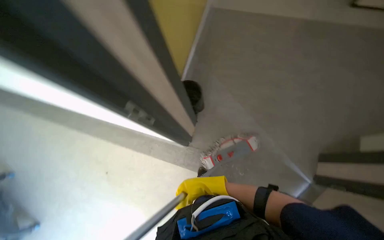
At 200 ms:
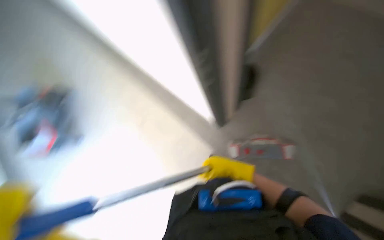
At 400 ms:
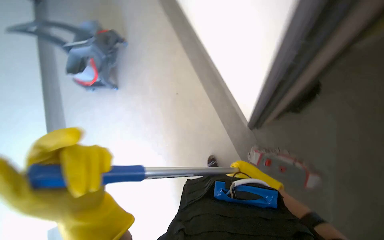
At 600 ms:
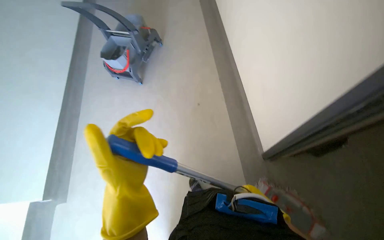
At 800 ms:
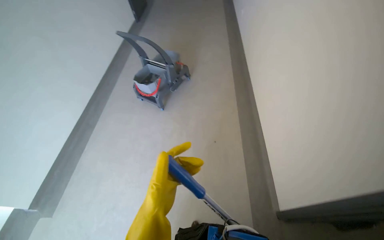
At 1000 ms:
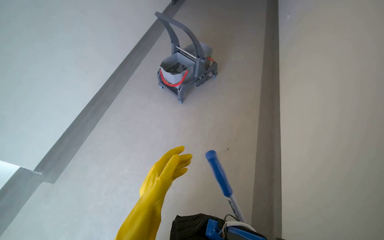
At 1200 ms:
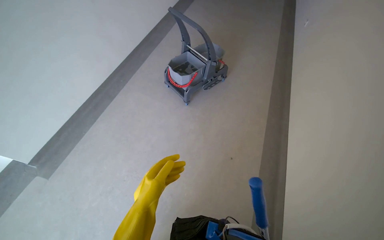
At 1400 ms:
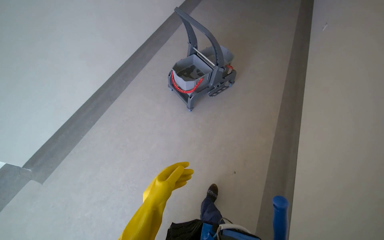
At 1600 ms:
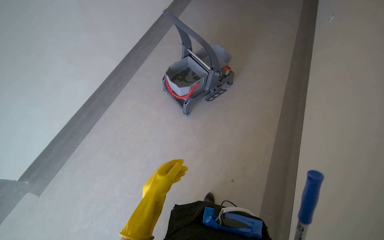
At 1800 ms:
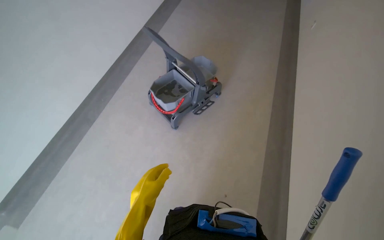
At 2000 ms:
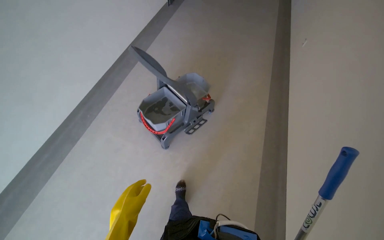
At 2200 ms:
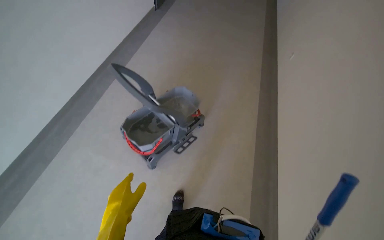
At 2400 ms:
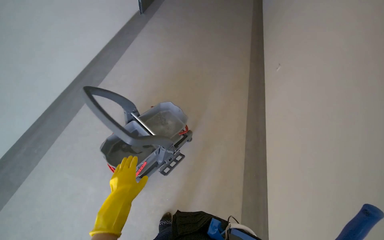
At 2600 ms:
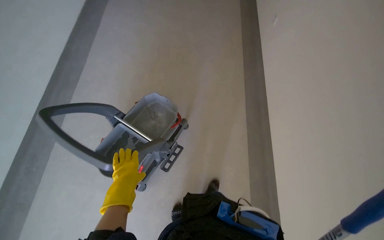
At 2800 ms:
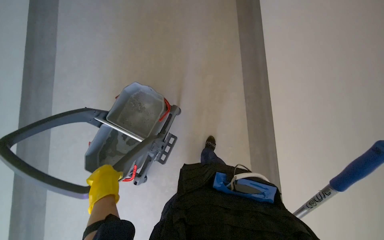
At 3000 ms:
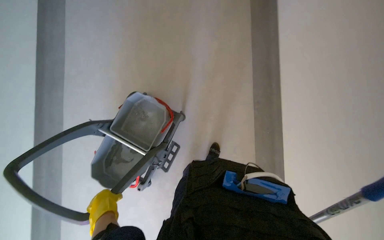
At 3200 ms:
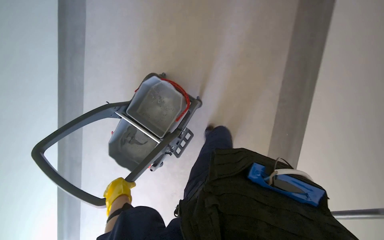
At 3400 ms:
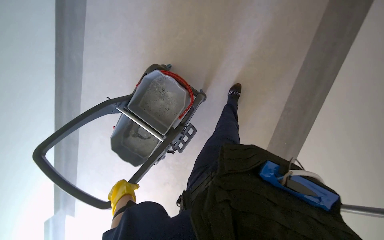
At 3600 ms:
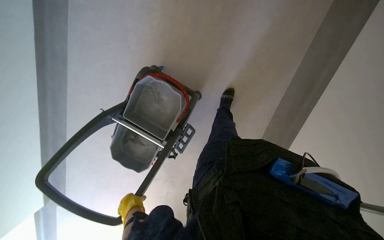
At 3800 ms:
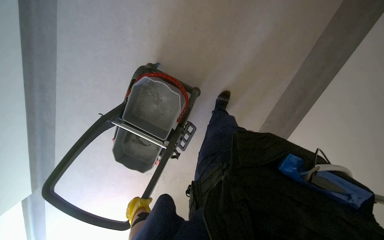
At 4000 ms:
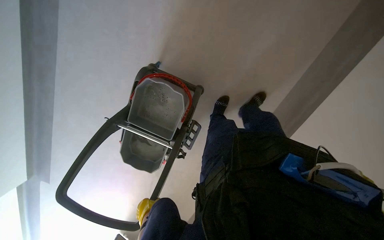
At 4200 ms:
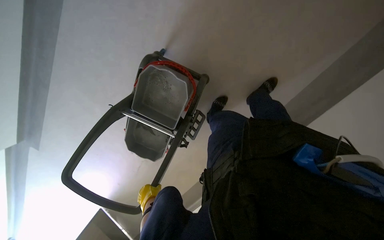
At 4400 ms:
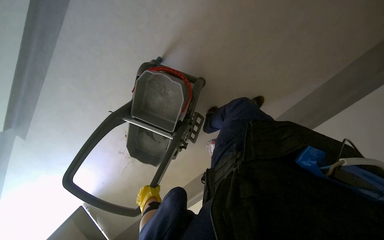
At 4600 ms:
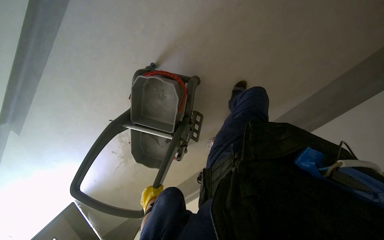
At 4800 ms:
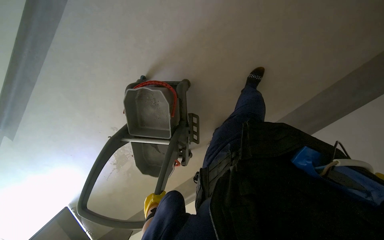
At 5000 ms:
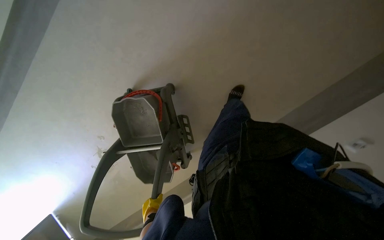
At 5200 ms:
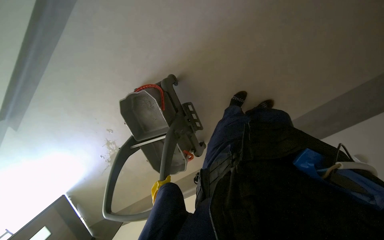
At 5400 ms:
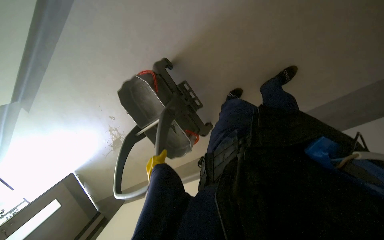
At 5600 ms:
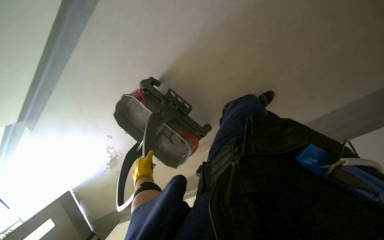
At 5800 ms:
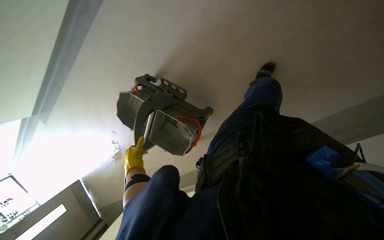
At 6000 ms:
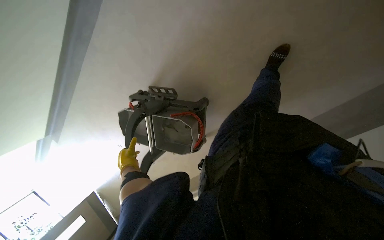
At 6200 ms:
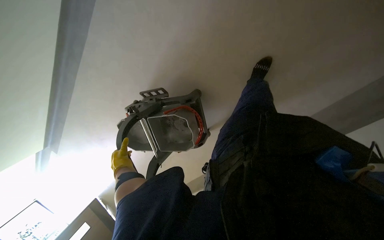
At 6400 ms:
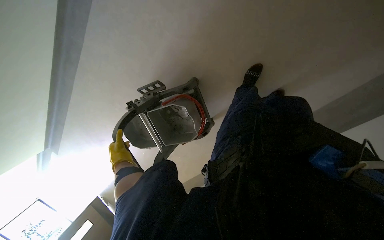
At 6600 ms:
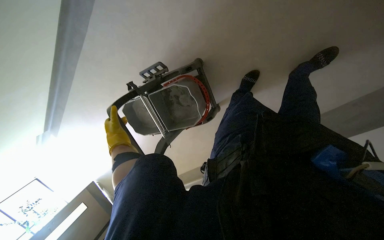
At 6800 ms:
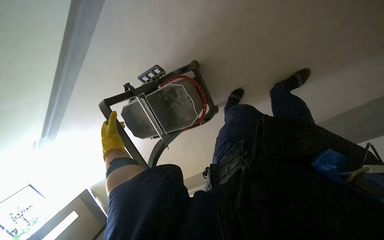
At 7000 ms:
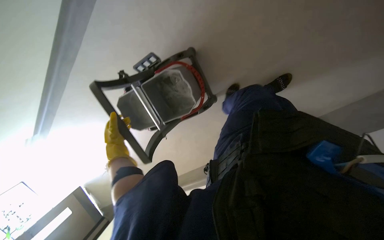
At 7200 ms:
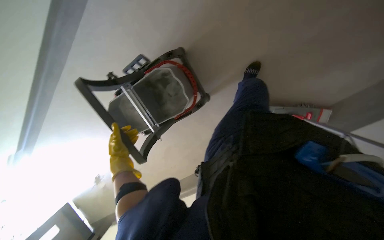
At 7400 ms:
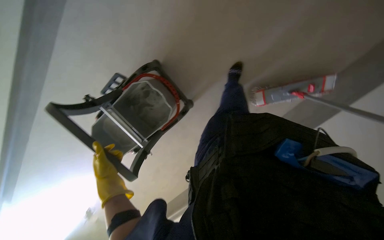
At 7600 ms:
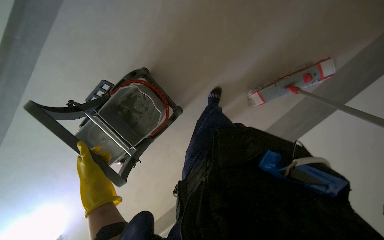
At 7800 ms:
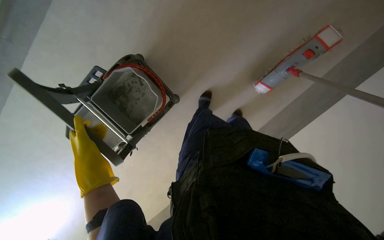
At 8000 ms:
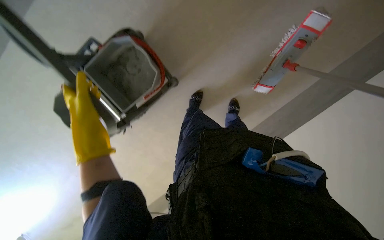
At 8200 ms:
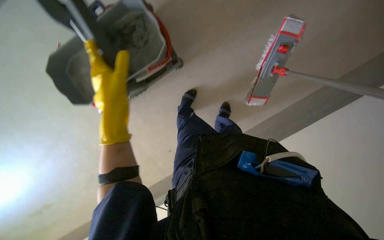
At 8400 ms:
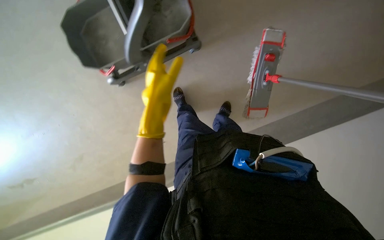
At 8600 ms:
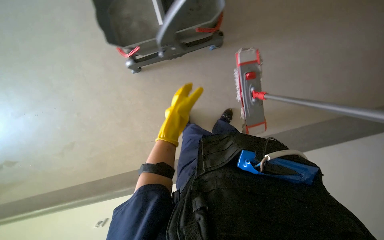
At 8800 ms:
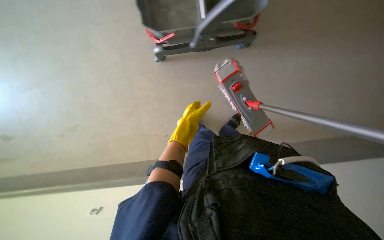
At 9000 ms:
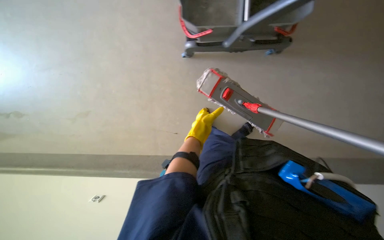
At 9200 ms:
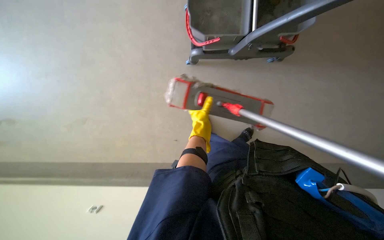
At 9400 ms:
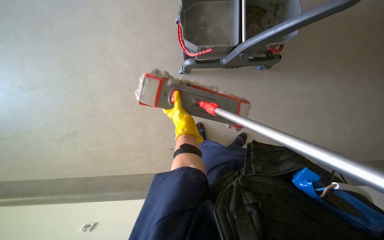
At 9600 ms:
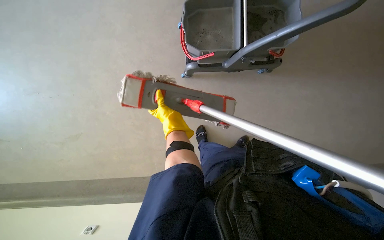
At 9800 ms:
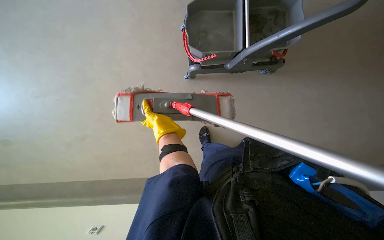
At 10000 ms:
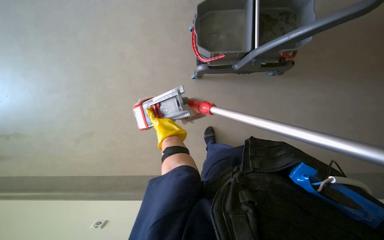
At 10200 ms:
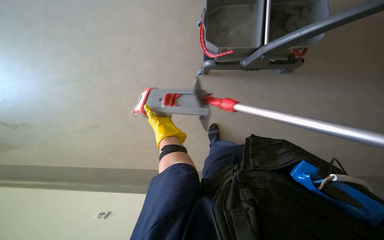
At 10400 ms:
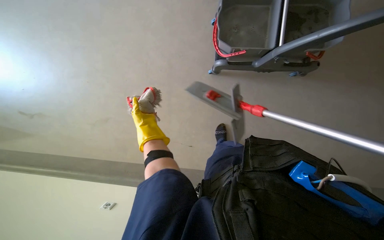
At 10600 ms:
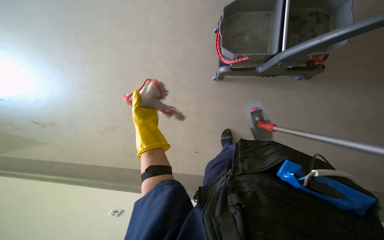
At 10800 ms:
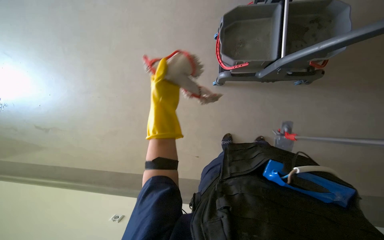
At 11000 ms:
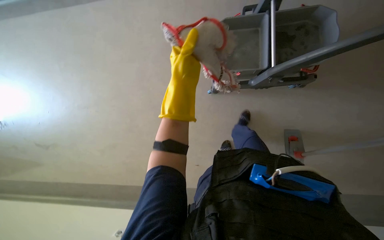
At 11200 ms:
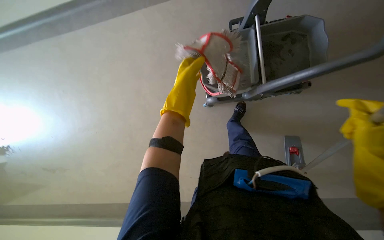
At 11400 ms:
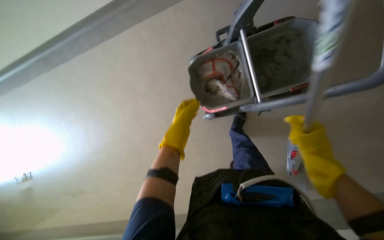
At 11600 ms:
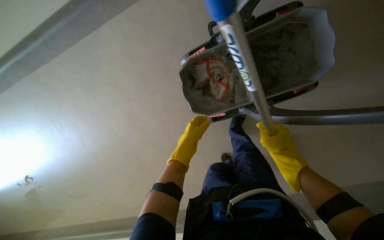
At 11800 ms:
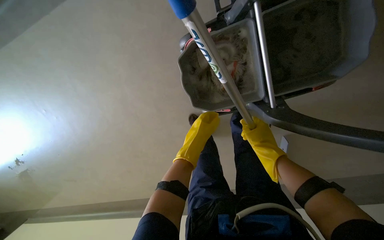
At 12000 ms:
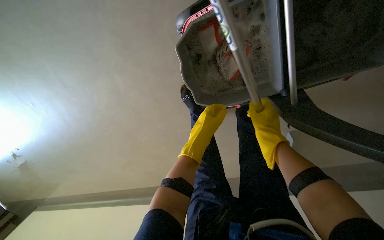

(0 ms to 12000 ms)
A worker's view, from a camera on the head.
Job: preparing cleaning supplies.
The whole recording: Cleaning and preparing mop. The worker cleans and prepares the mop using a bucket and wringer.
0 ms - 1600 ms: The wearer moves about 80 cm. The head turns to the left by approximately 95 degrees.
1600 ms - 3000 ms: The head travels approximately 1 m. The camera pitches downward, by approximately 20 degrees.
6000 ms - 7600 ms: The left hand goes approximately 15 cm nearer to the camera.
7600 ms - 9000 ms: The head travels to the left, about 40 cm.
9000 ms - 10400 ms: The left hand travels to the left by roughly 30 cm.
10400 ms - 12000 ms: The left hand goes approximately 20 cm to the right, and goes up the picture and returns, some 25 cm each way.

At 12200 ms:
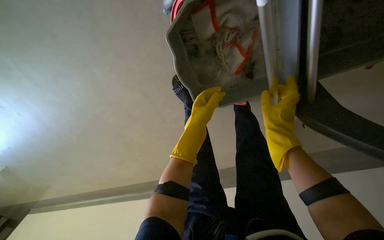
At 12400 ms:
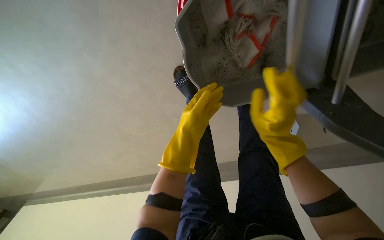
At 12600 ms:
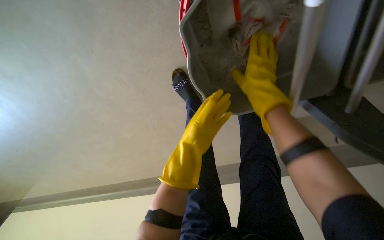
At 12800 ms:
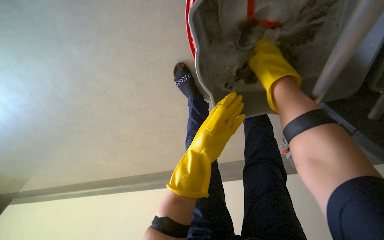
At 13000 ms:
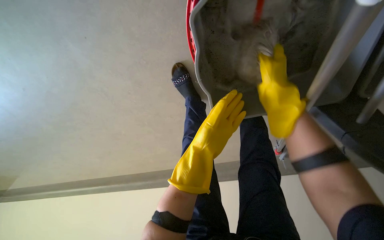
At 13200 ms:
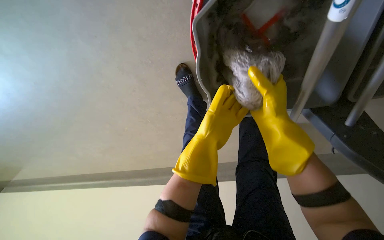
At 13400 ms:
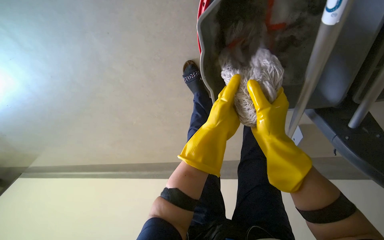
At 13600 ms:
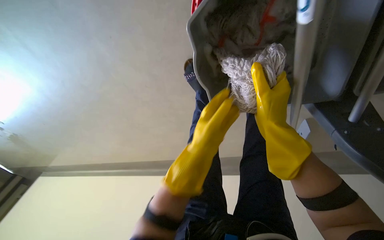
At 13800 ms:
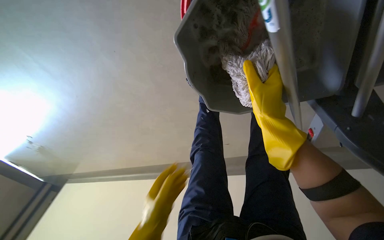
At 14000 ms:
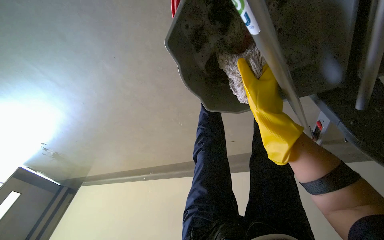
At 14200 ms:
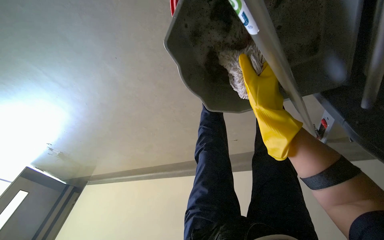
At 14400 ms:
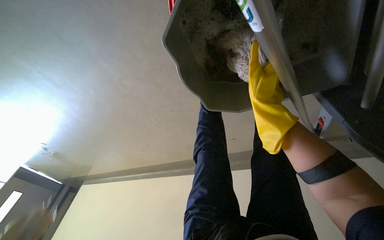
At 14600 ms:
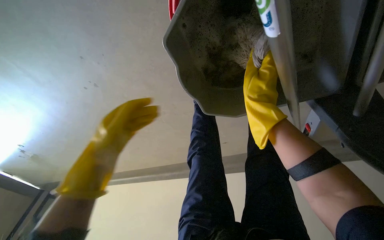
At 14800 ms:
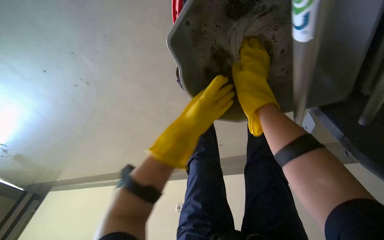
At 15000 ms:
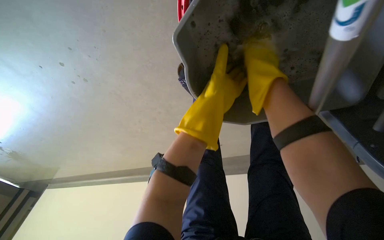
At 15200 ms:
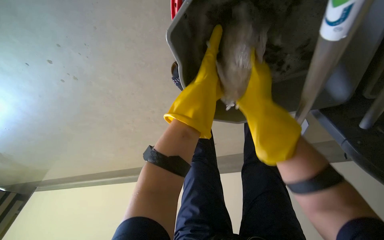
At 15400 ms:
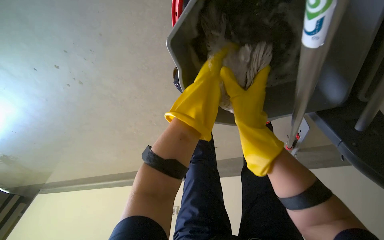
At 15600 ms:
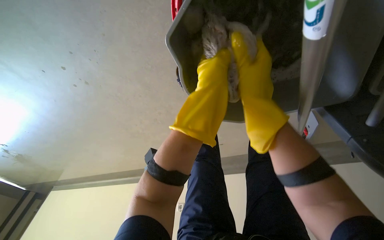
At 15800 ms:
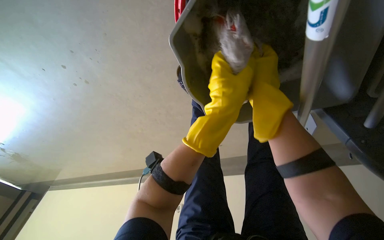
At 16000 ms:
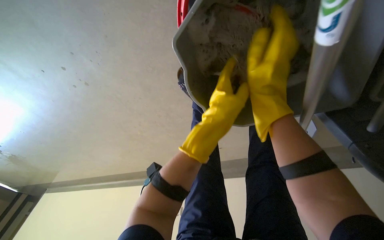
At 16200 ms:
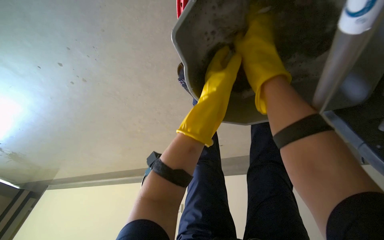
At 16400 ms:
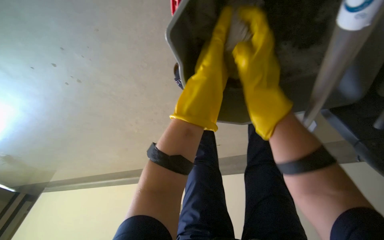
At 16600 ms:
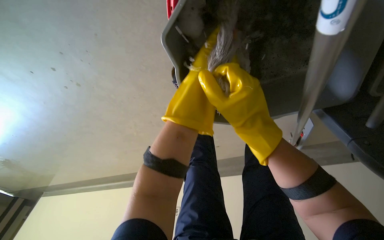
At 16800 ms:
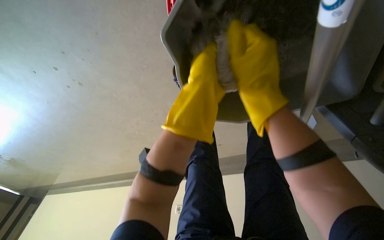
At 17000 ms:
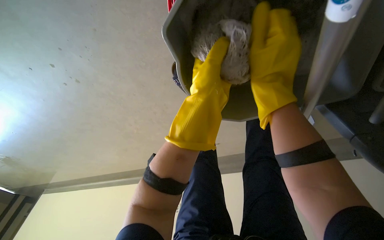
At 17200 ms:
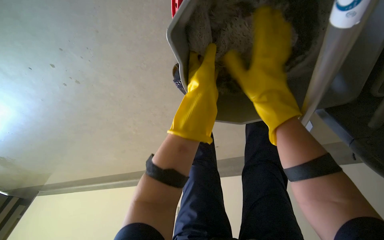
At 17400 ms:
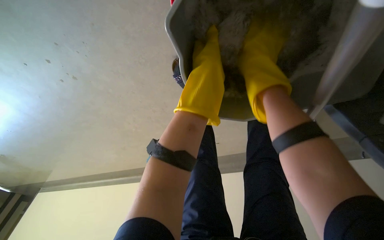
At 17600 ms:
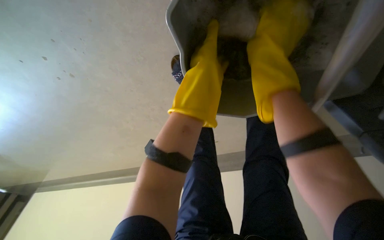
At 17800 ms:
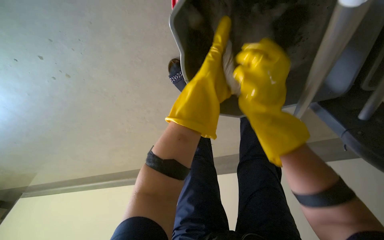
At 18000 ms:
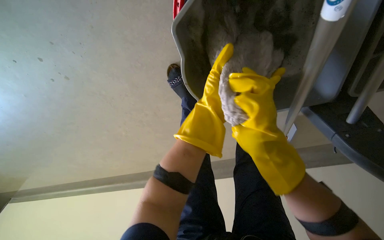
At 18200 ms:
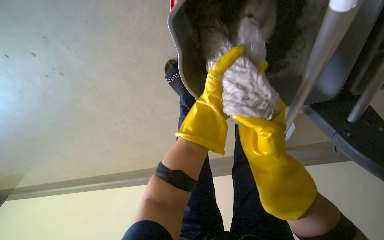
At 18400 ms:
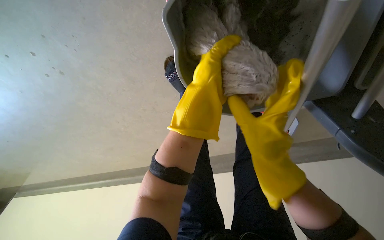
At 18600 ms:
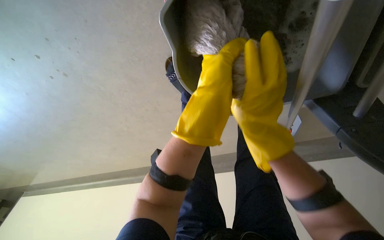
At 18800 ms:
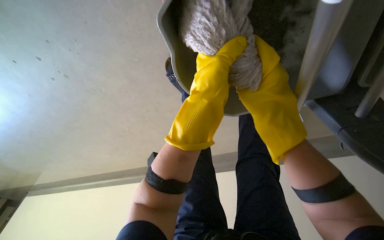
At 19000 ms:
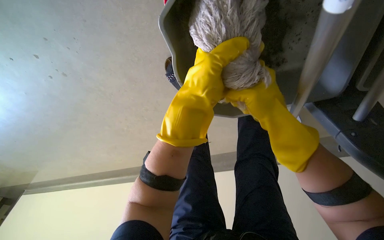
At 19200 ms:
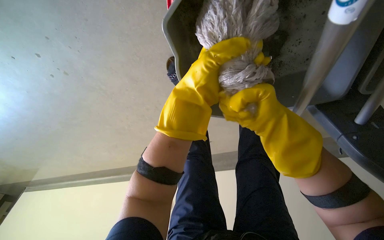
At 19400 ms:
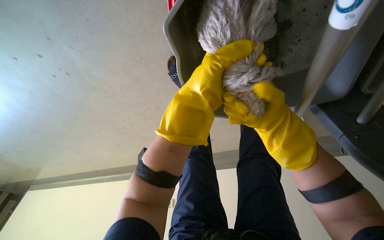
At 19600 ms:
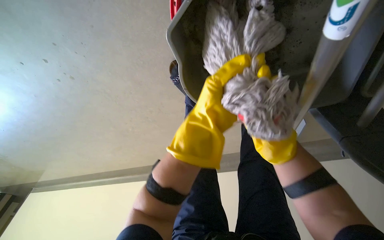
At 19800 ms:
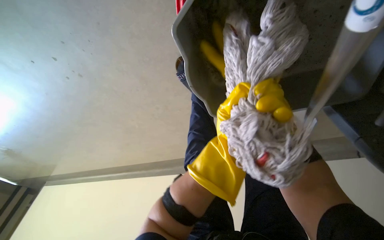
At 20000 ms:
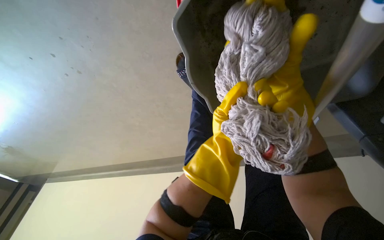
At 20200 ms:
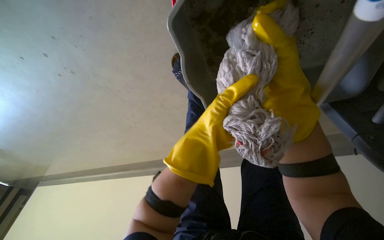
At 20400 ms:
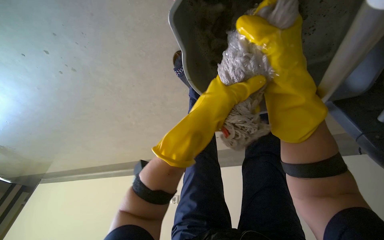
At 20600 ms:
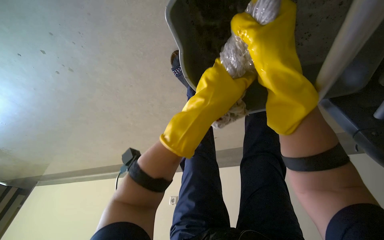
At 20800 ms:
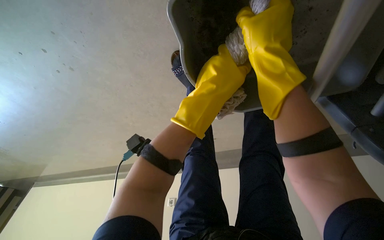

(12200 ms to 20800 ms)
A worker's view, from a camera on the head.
Job: preparing cleaning supplies.
The whole recording: Cleaning and preparing mop. The worker cleans and prepares the mop using a bucket and wringer.
12200 ms - 13600 ms: The right hand moves to the left and nearer to the camera, about 15 cm, and reaches about 15 cm up the picture, then returns.
13600 ms - 15000 ms: The right hand goes roughly 15 cm up the picture.
15000 ms - 16600 ms: The right hand moves up and down the picture over roughly 10 cm, changing direction 2 times.
16600 ms - 18000 ms: The right hand goes up the picture and returns, some 10 cm each way.
18000 ms - 19400 ms: The left hand shifts roughly 10 cm nearer to the camera. The right hand goes nearer and farther, roughly 15 cm each way, reversing 2 times.
19400 ms - 20800 ms: The right hand travels up the picture, nearer to the camera and to the left by approximately 15 cm.
